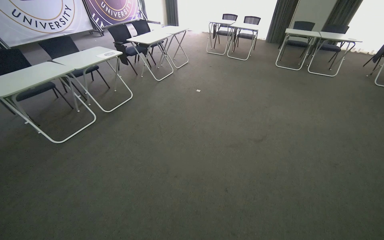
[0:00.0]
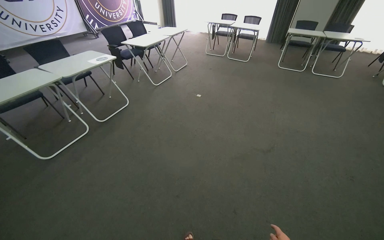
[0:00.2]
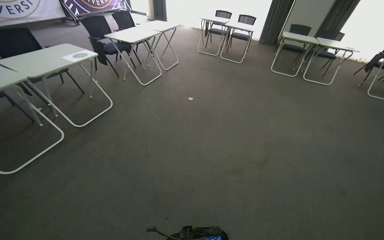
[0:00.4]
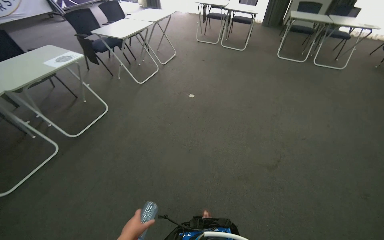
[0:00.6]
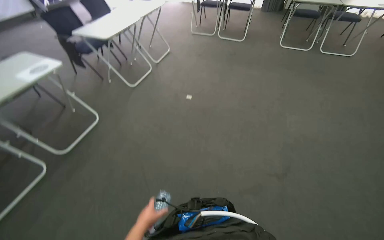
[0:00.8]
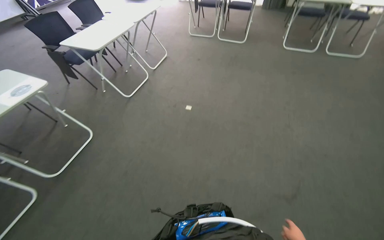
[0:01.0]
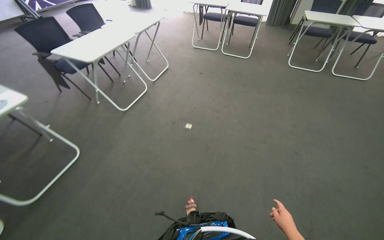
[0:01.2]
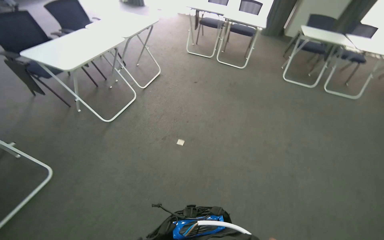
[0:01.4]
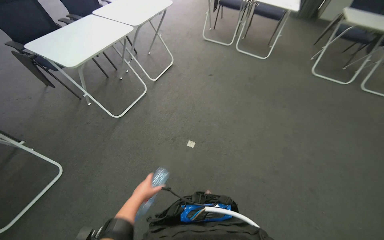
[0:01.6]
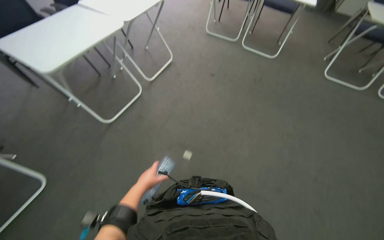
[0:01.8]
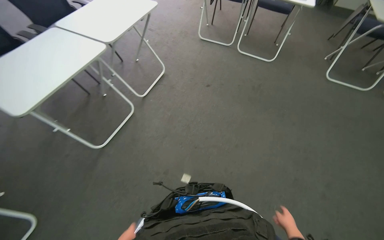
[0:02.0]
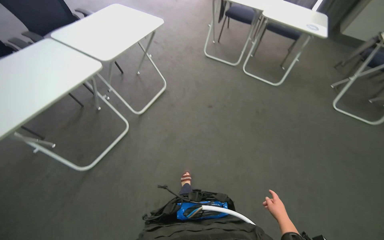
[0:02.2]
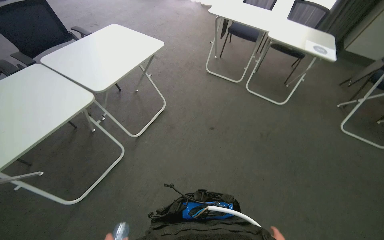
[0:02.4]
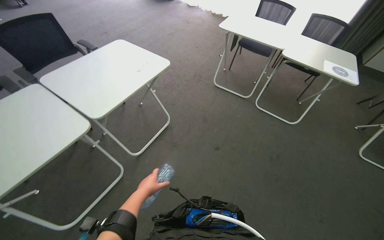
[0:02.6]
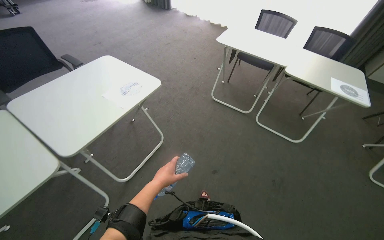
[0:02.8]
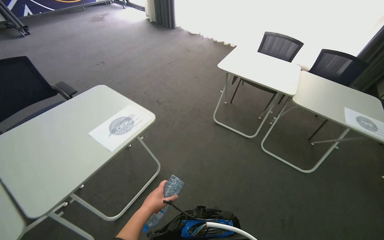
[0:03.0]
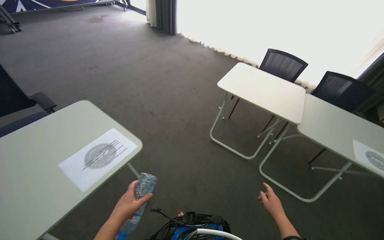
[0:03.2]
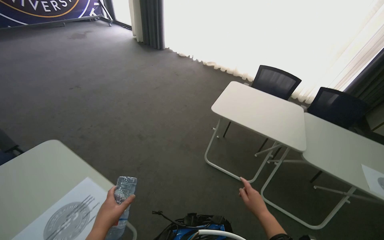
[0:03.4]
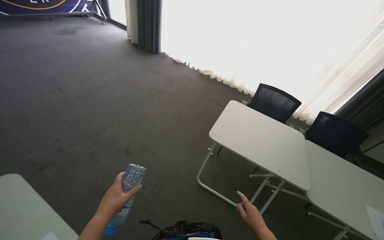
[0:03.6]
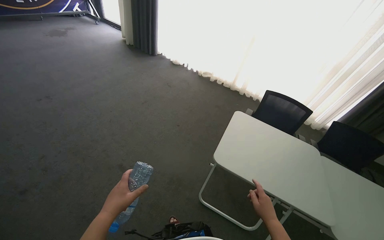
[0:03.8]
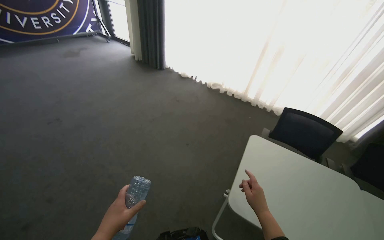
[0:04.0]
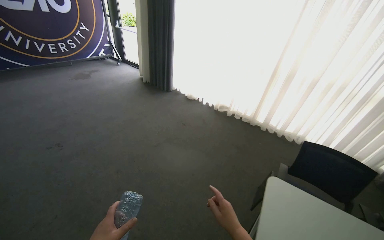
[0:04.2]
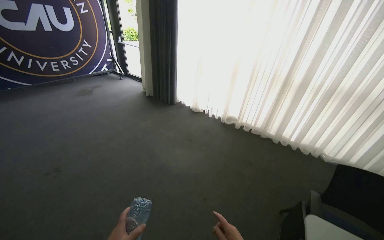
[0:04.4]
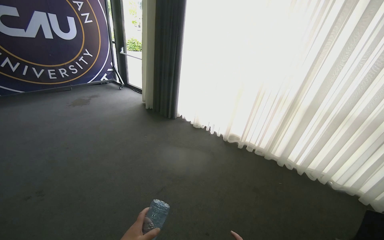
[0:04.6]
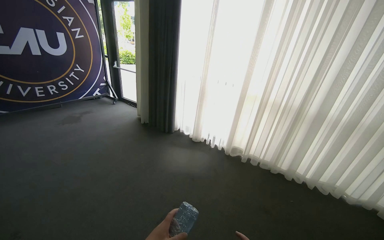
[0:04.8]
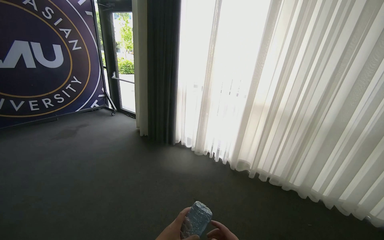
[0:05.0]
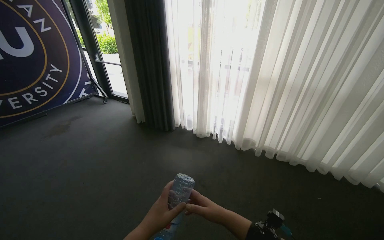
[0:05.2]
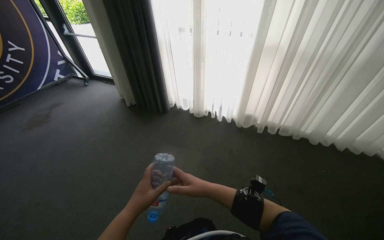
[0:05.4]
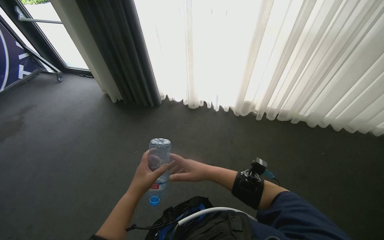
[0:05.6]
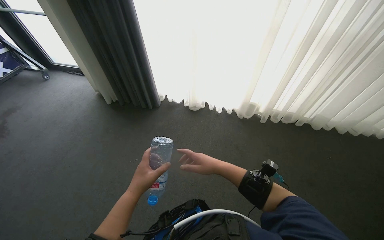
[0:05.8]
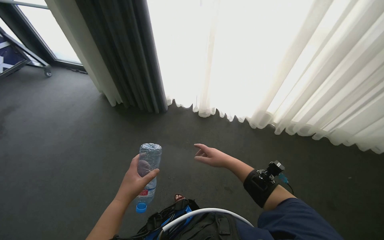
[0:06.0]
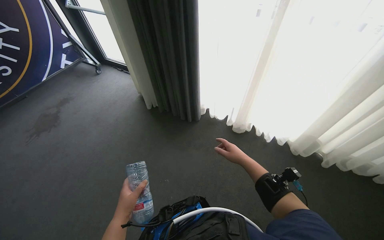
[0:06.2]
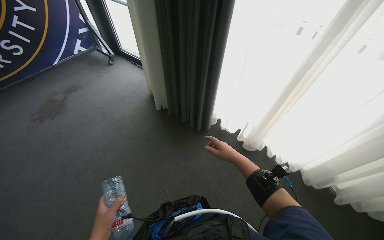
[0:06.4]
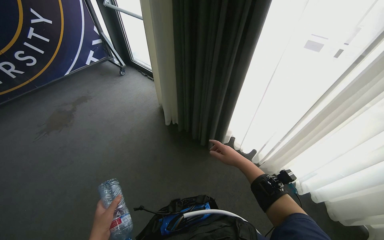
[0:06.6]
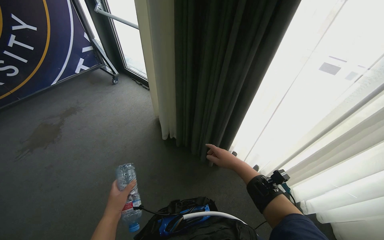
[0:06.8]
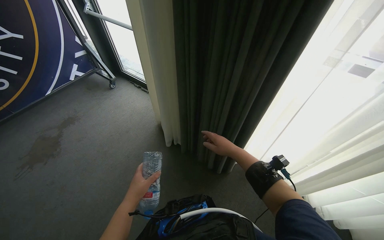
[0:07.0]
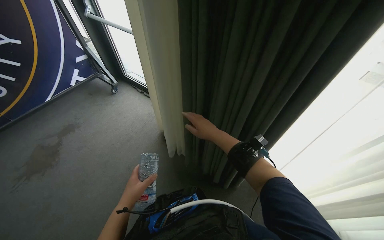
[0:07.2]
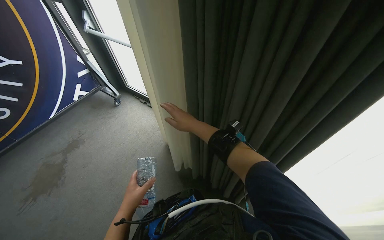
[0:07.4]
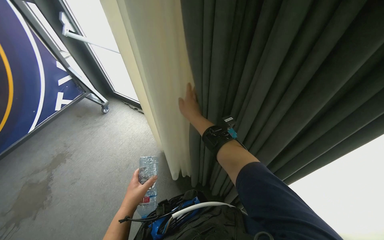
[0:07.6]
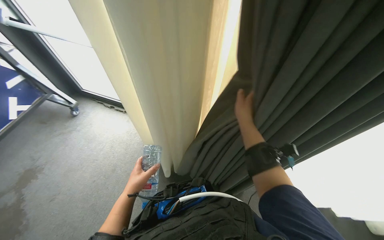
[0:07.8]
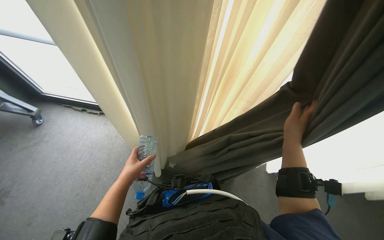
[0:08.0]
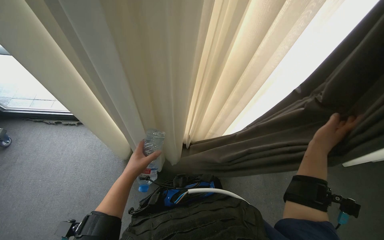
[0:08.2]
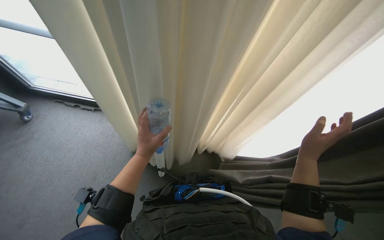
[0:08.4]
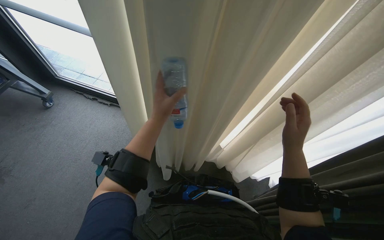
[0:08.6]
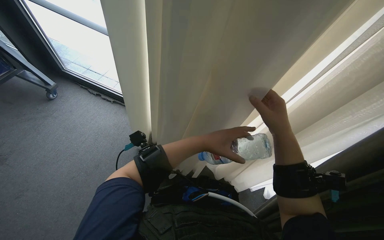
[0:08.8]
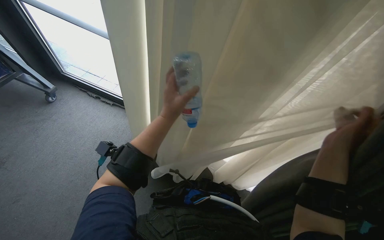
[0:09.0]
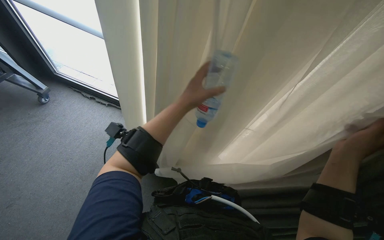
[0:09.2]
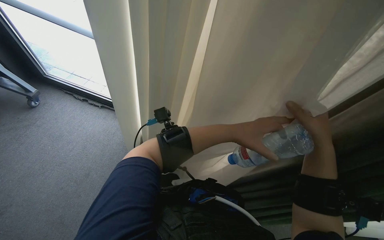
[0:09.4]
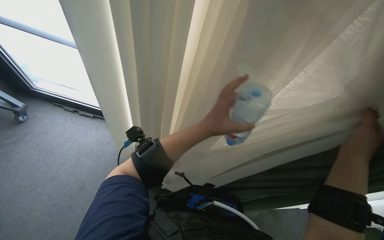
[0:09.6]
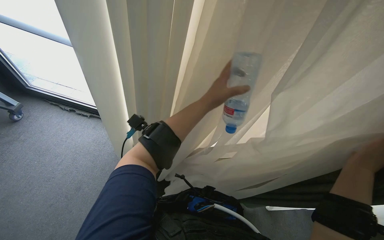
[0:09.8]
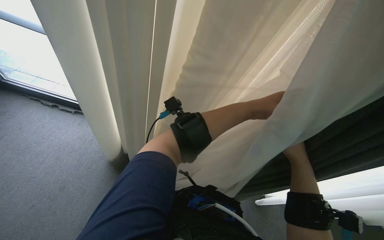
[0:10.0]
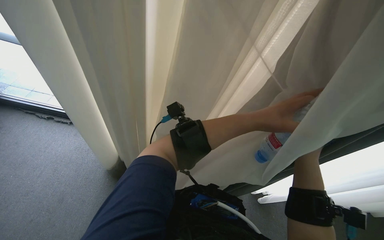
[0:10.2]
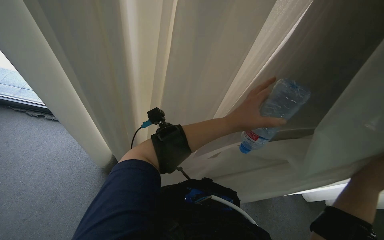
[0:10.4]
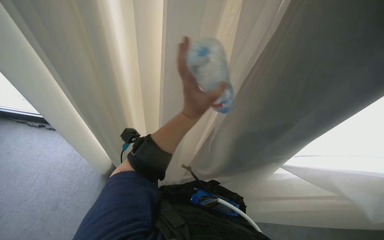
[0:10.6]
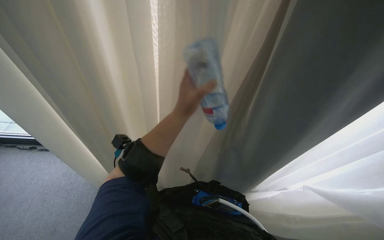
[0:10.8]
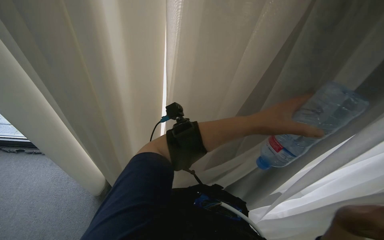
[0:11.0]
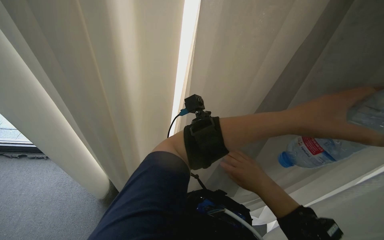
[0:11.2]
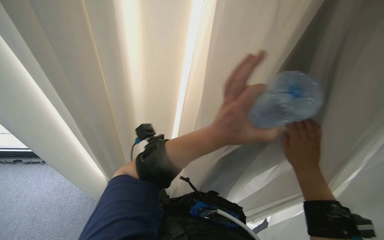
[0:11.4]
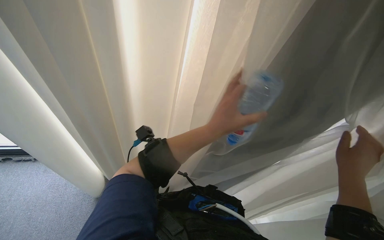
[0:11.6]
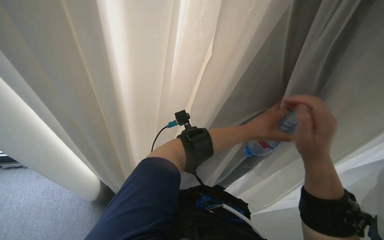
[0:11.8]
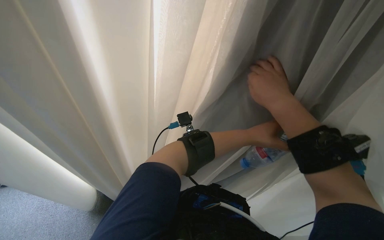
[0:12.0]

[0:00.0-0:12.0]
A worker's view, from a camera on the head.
Job: organizing items.
The whole recording: Adjusting room curtains. The worker adjusts the room curtains by opening and closing them.
0:00.0 to 0:01.6: The camera travels roughly 2 m. The wearer looks some 15 degrees further downward.
0:01.6 to 0:03.0: The camera travels about 1.5 m.
0:03.0 to 0:04.4: The camera travels approximately 1.5 m. The camera pitches upward, by about 15 degrees.
0:04.4 to 0:06.0: The wearer moves about 1.5 m. The head rotates about 20 degrees to the right. The wearer looks approximately 15 degrees further downward.
0:06.0 to 0:07.6: The head travels about 60 cm.
0:07.6 to 0:09.0: The wearer's head swings approximately 20 degrees to the right.
0:09.0 to 0:10.4: The right hand moves down the picture, approximately 10 cm, and goes farther from the camera and returns, roughly 5 cm each way. Meanwhile the left hand shifts some 20 cm to the right.
0:10.4 to 0:12.0: The head rotates about 15 degrees to the right. The left hand moves left and right over approximately 25 cm, changing direction 3 times.

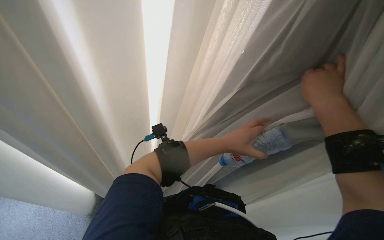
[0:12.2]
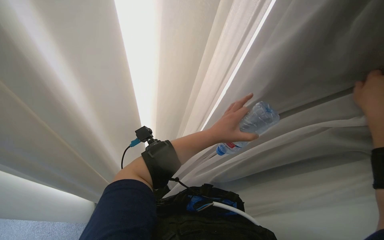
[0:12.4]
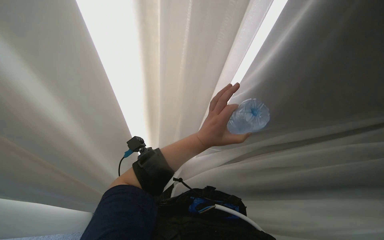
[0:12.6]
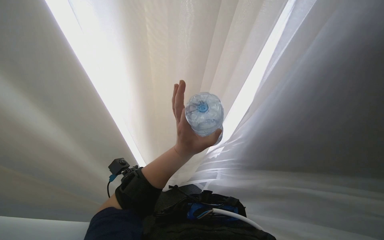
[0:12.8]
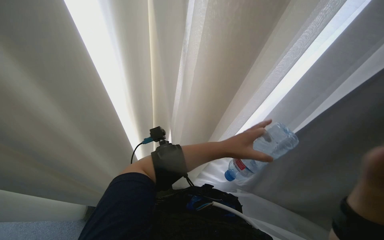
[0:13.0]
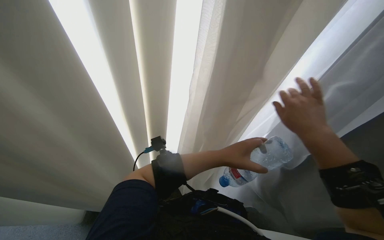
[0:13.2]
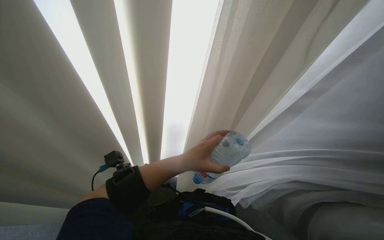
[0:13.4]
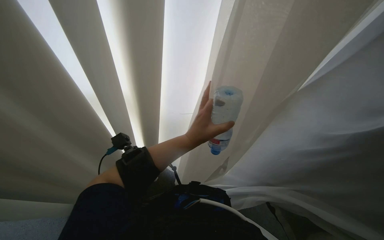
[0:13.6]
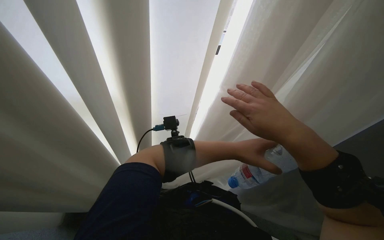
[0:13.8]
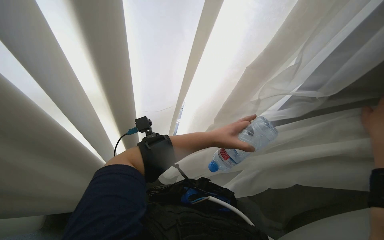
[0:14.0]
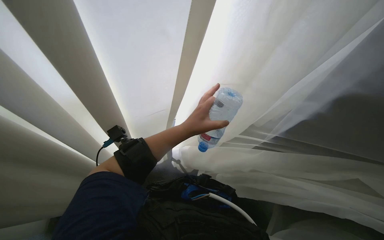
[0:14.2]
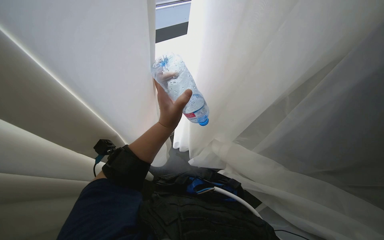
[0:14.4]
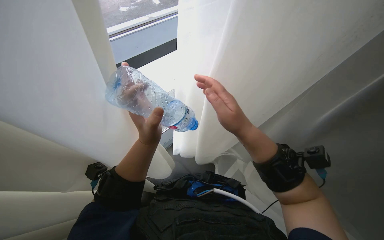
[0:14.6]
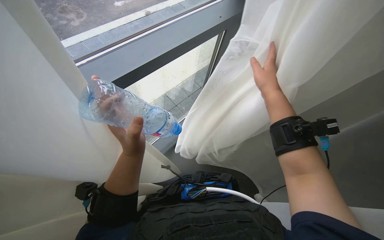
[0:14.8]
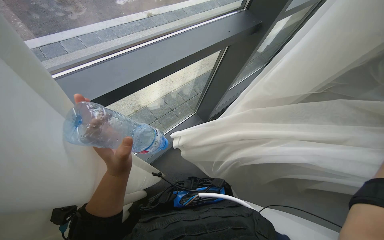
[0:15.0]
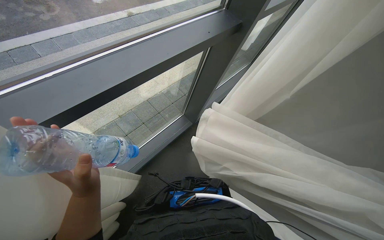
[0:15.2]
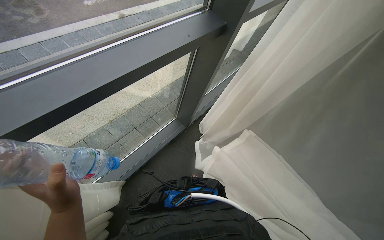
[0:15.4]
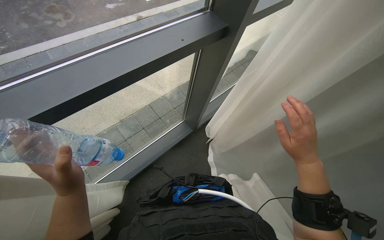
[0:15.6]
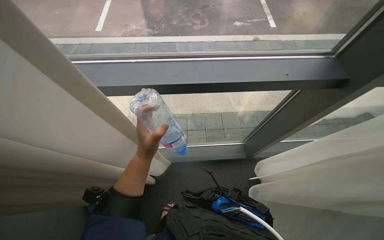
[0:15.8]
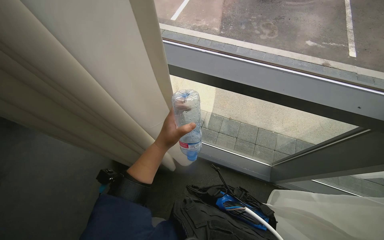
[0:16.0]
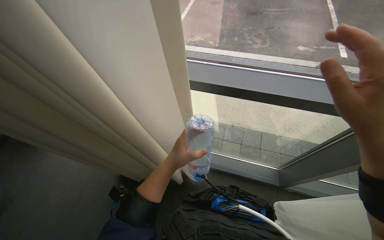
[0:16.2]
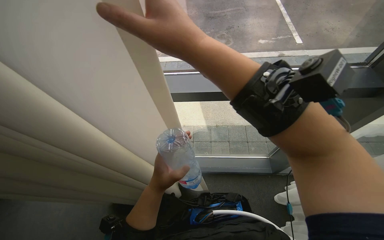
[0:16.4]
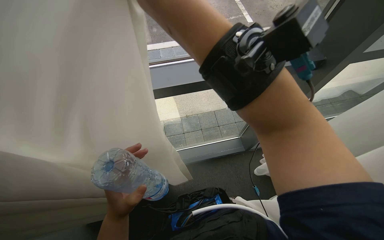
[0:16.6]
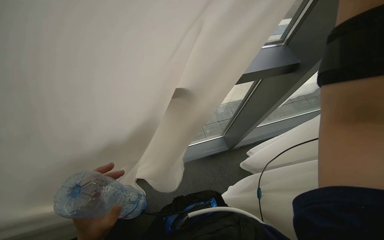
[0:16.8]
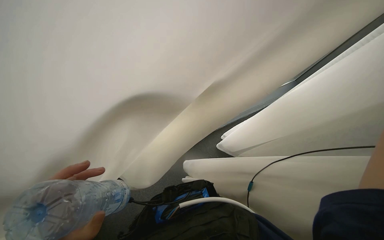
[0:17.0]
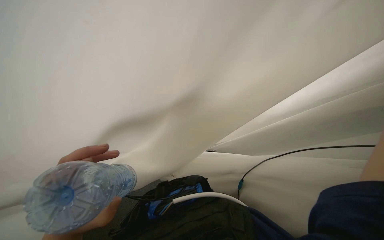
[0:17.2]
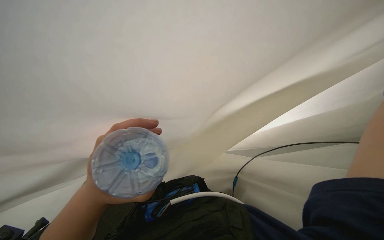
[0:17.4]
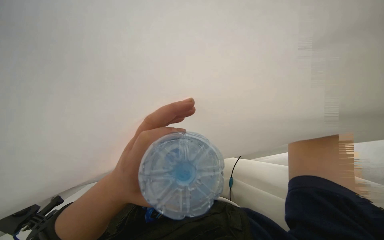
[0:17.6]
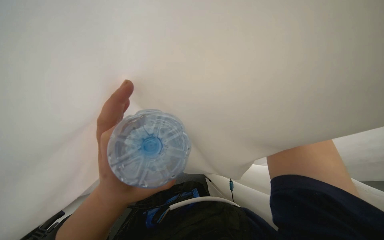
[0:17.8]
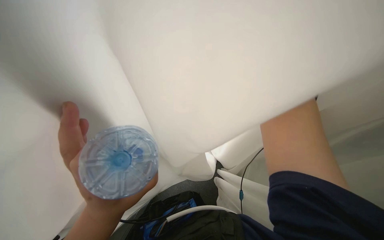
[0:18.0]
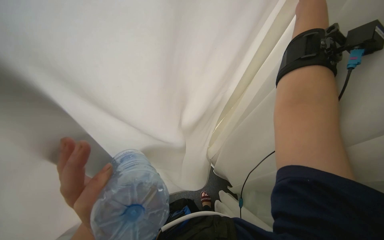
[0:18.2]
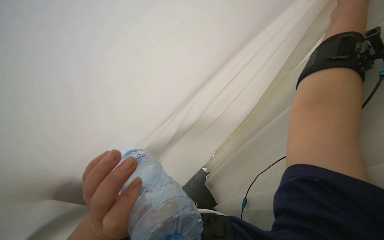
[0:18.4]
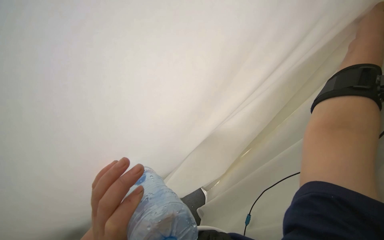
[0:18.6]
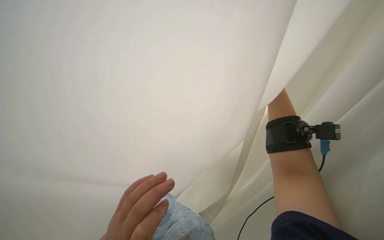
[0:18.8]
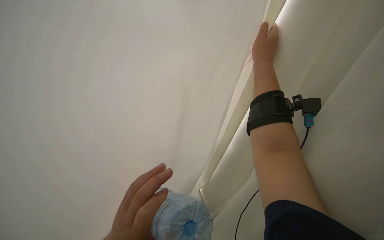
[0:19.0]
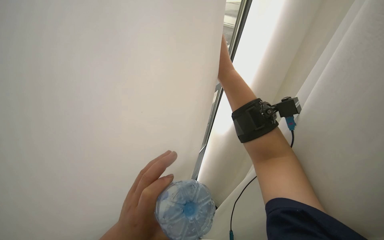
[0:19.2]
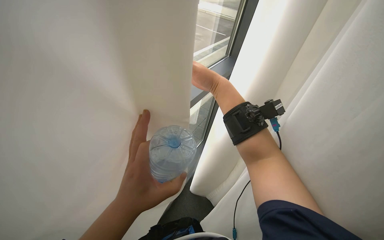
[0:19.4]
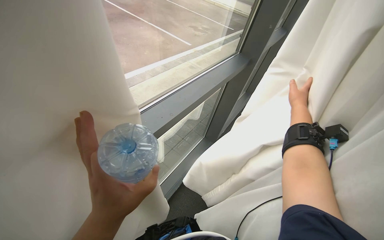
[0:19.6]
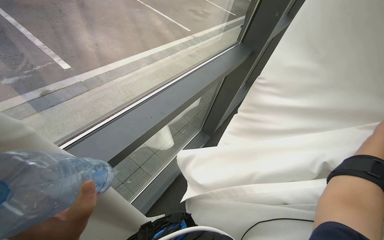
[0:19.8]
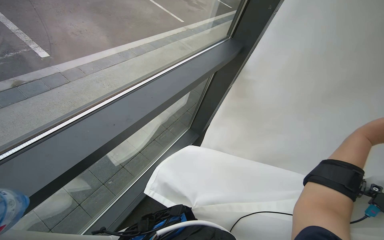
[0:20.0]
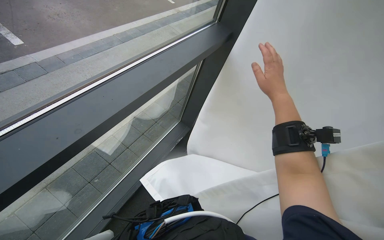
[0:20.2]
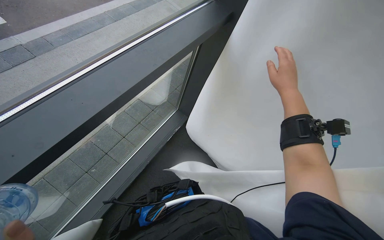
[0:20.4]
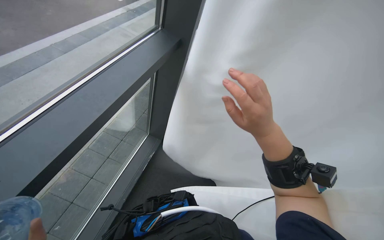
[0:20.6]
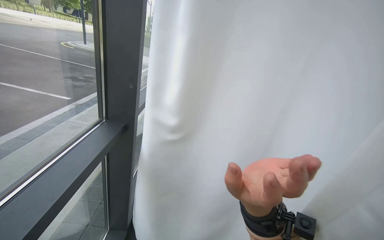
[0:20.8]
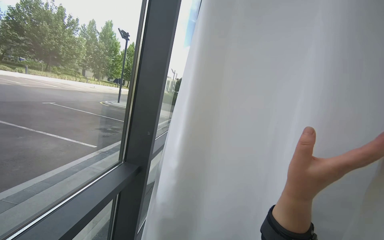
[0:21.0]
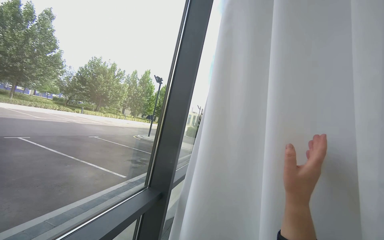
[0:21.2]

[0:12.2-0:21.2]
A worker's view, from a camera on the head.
Job: organizing items.
The whole recording: Adjusting room curtains. The worker adjusts the room curtains by opening and closing them.
0:12.2 to 0:13.8: The view tilts about 10 degrees downward.
0:13.8 to 0:15.2: The left hand heads to the left, covering roughly 25 cm.
0:15.2 to 0:16.6: The head turns to the left by about 35 degrees.
0:16.6 to 0:18.2: The head rotates some 20 degrees to the right.
